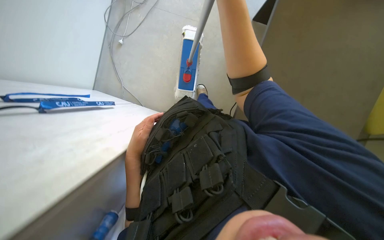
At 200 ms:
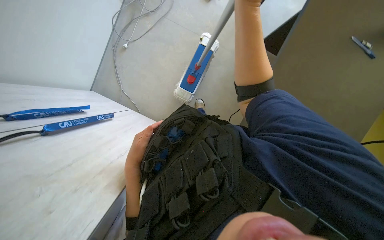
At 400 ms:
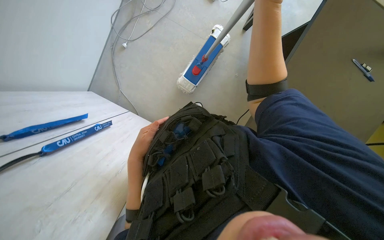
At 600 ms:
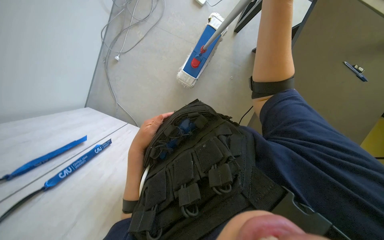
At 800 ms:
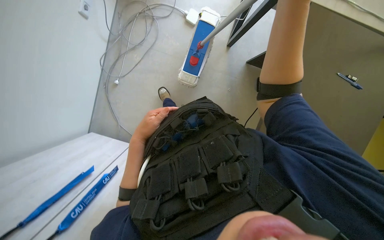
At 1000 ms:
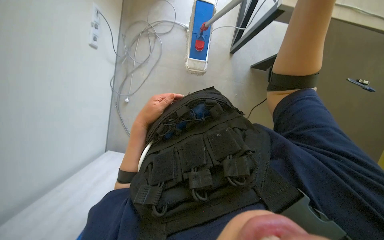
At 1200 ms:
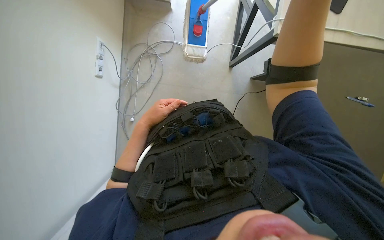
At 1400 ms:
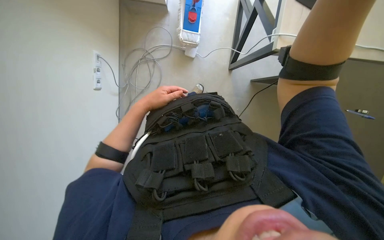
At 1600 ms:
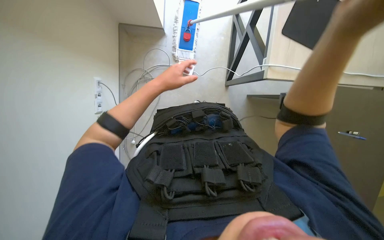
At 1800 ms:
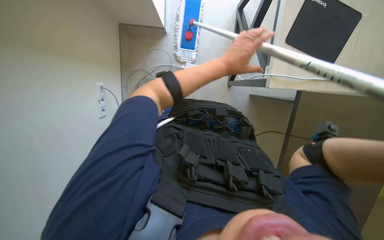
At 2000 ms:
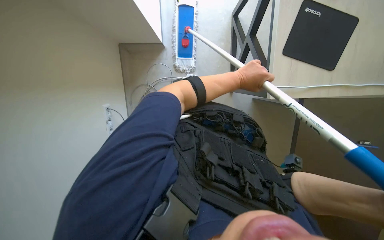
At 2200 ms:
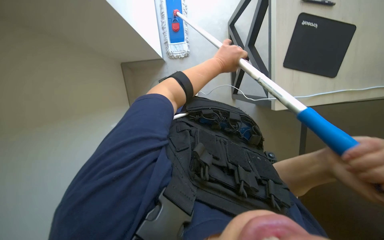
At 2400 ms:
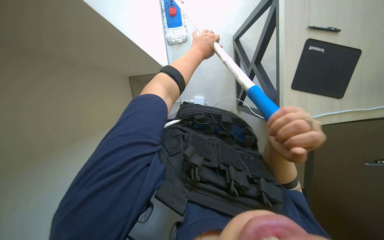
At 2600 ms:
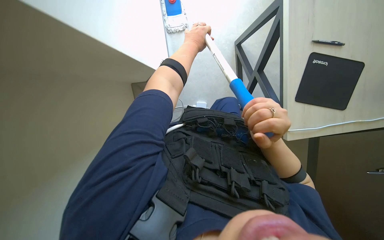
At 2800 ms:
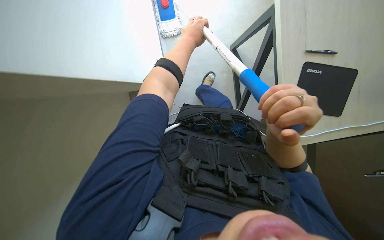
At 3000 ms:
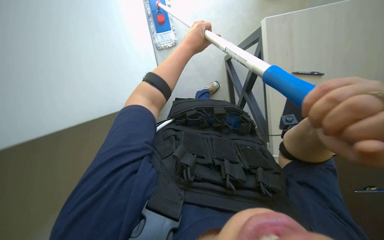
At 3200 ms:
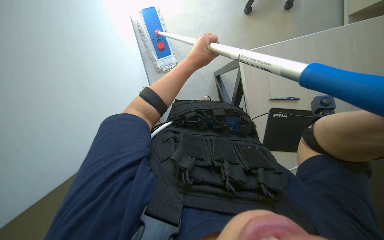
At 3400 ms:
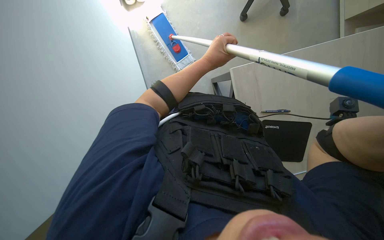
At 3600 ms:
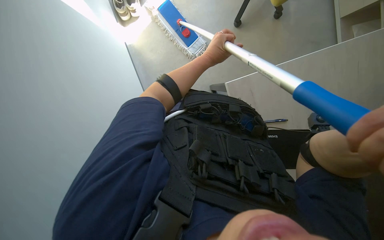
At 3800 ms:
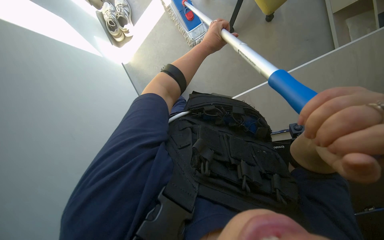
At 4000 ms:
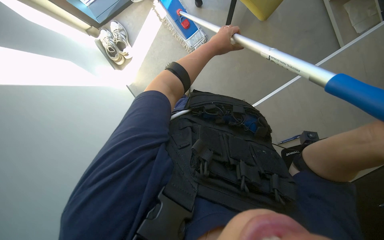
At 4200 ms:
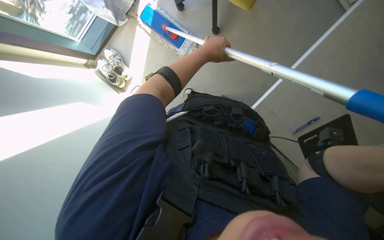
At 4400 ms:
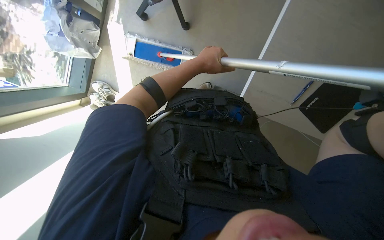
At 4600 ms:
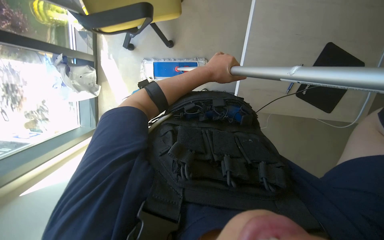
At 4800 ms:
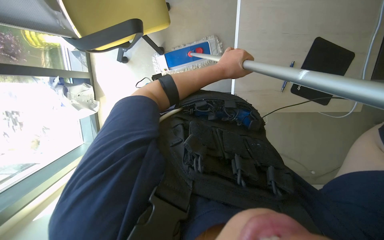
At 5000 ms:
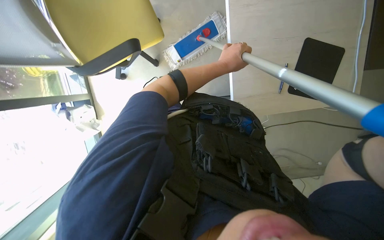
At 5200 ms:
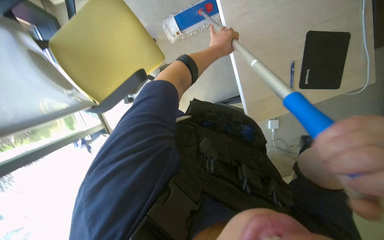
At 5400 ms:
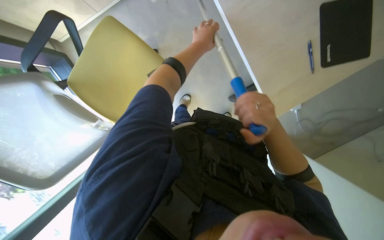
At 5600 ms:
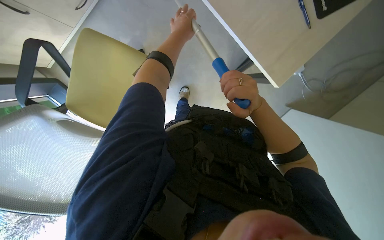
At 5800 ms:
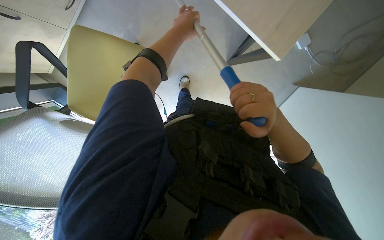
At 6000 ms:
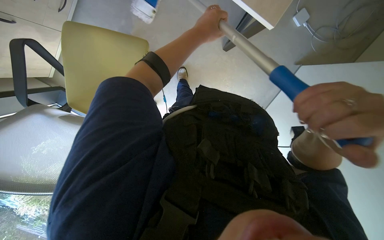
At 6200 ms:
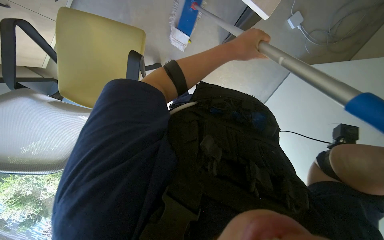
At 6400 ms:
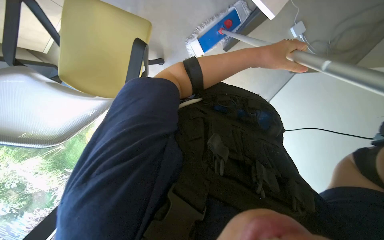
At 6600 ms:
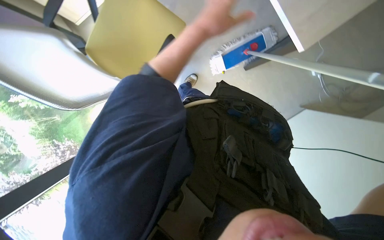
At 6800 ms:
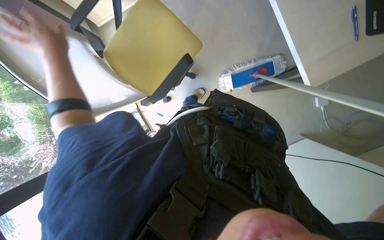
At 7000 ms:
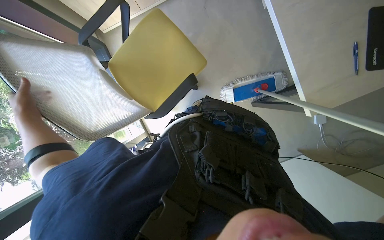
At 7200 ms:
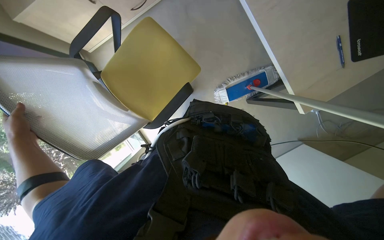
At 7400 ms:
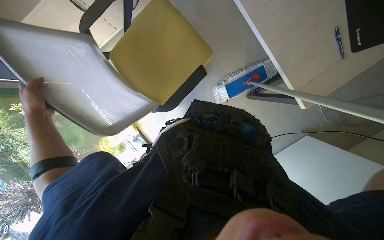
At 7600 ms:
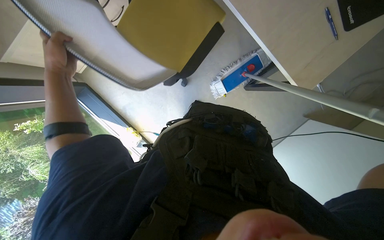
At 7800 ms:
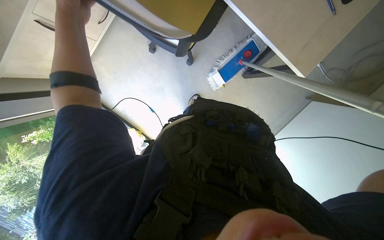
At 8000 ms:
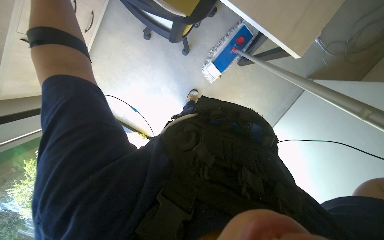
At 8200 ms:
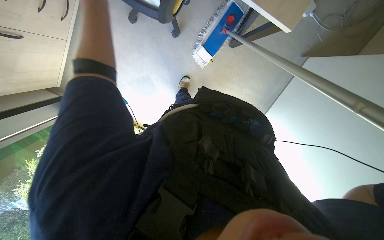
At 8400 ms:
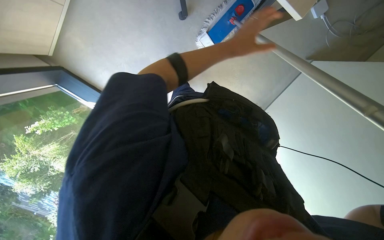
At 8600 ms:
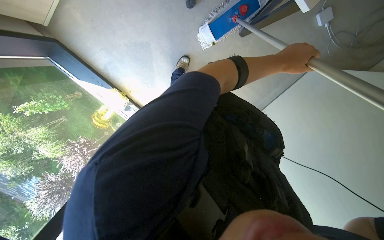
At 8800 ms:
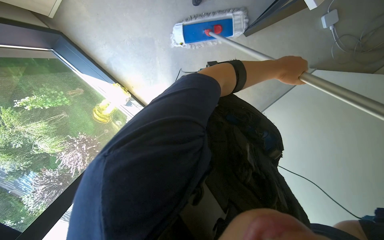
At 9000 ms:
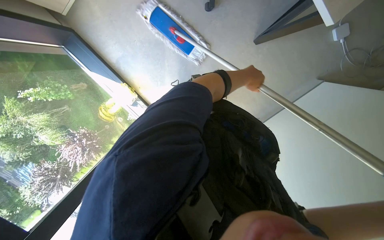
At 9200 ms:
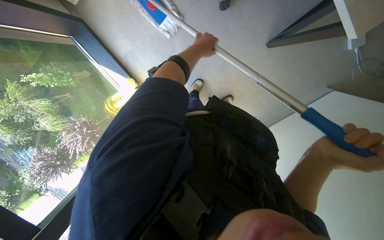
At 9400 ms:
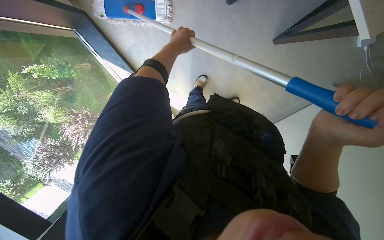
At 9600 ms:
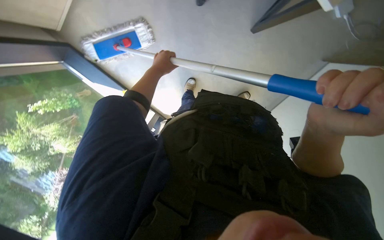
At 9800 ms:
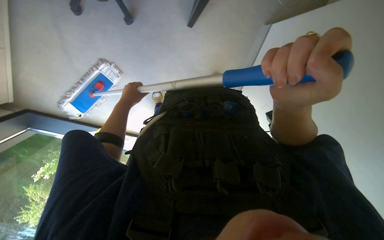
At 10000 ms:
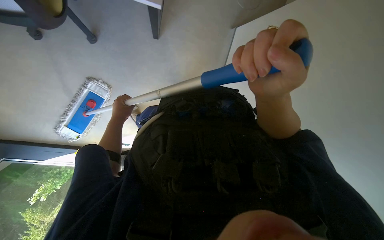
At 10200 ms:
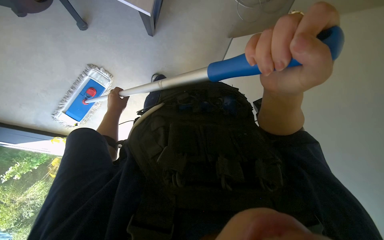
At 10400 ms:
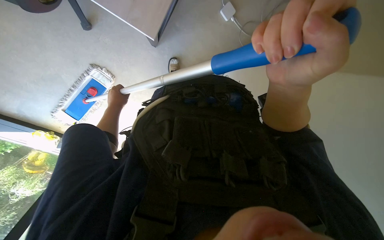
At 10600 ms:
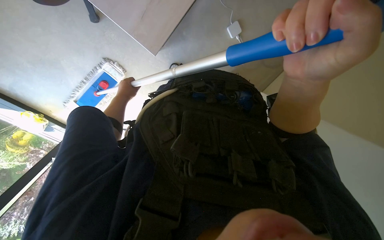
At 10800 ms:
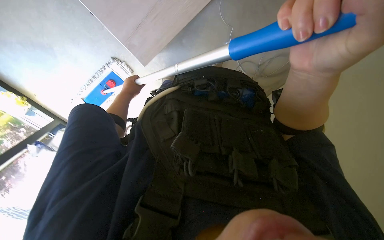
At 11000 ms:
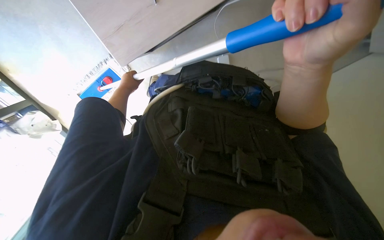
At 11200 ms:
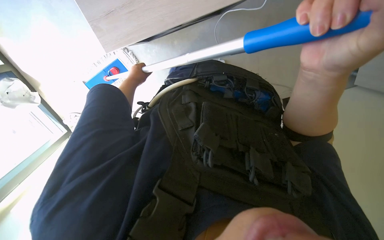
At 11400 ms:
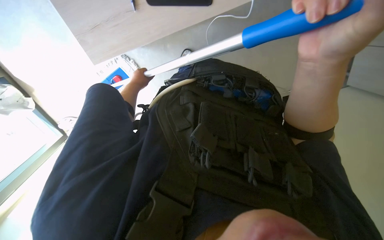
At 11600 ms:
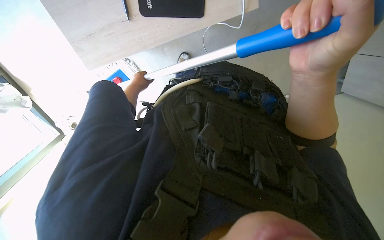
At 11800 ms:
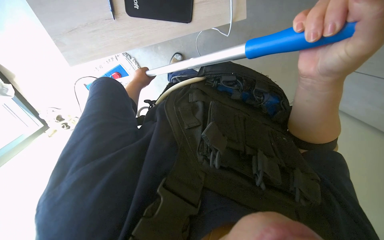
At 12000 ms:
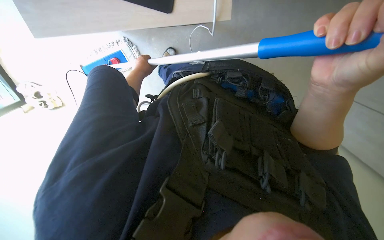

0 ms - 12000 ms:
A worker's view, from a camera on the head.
Job: mopping floor.
The whole recording: Mopping office floor. The worker mops the office floor with a long-handled mop.
0 ms - 1600 ms: The wearer looks about 15 degrees further upward. The scene rotates counterclockwise by roughly 25 degrees. The left hand goes about 60 cm up the picture.
1600 ms - 3000 ms: The left hand shifts about 15 cm to the right and up the picture.
9000 ms - 10400 ms: The scene turns approximately 40 degrees counterclockwise in the picture. The left hand heads to the left, covering approximately 40 cm.
10400 ms - 12000 ms: The hands make small movements and keep their place.

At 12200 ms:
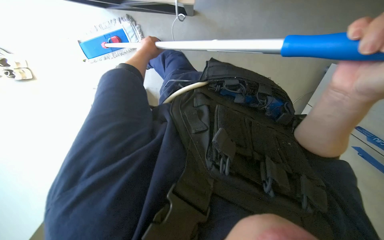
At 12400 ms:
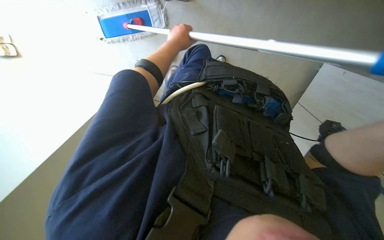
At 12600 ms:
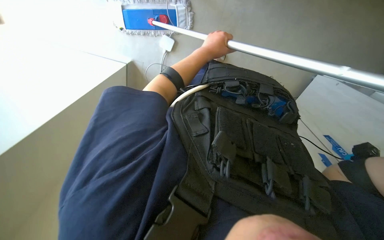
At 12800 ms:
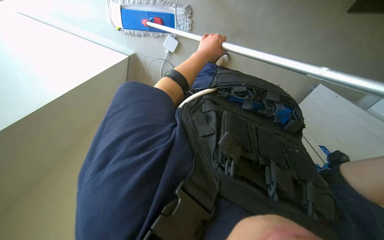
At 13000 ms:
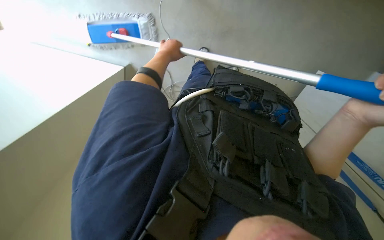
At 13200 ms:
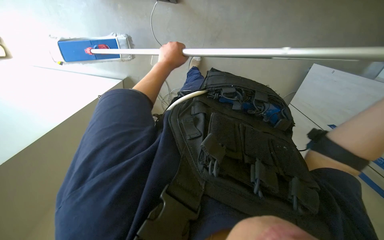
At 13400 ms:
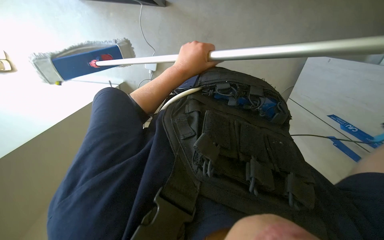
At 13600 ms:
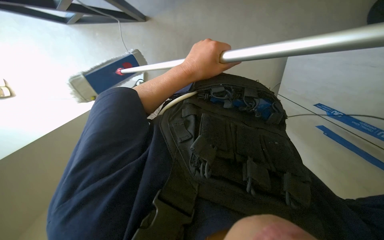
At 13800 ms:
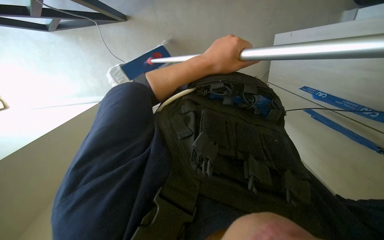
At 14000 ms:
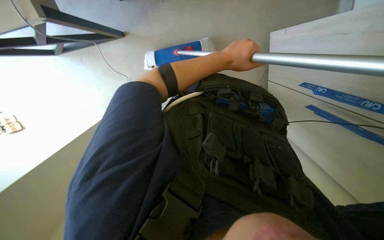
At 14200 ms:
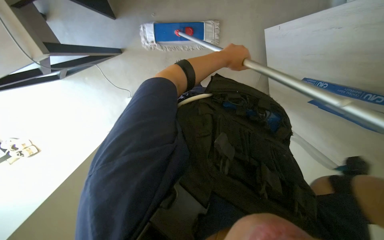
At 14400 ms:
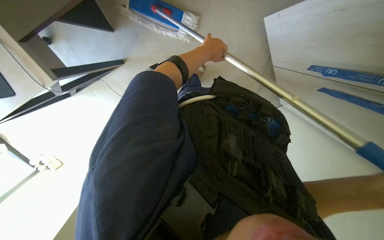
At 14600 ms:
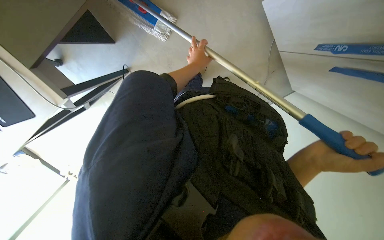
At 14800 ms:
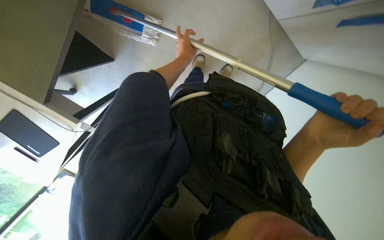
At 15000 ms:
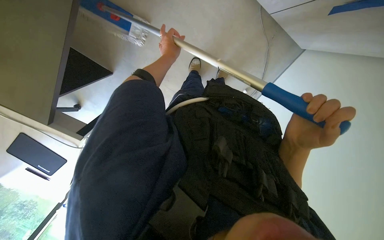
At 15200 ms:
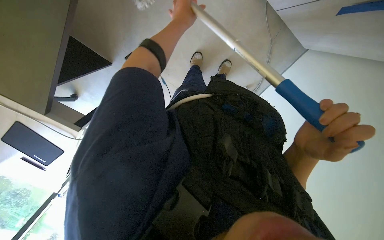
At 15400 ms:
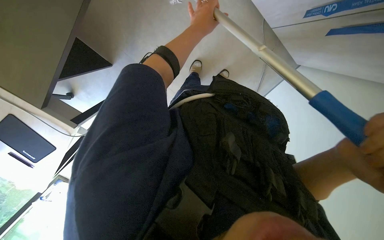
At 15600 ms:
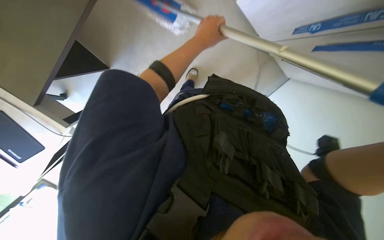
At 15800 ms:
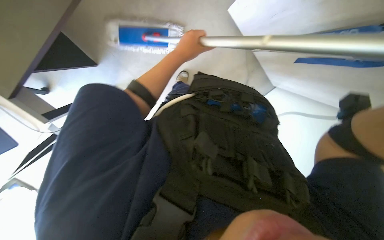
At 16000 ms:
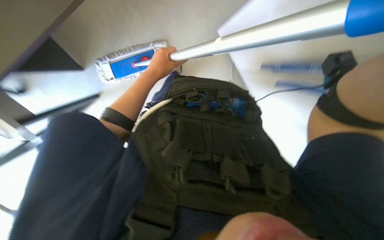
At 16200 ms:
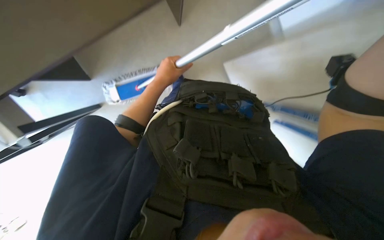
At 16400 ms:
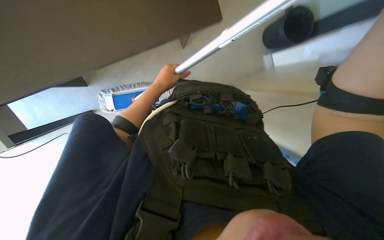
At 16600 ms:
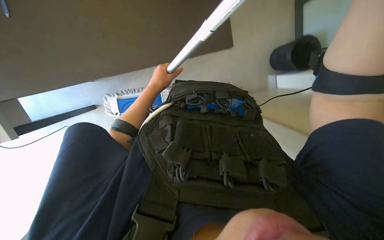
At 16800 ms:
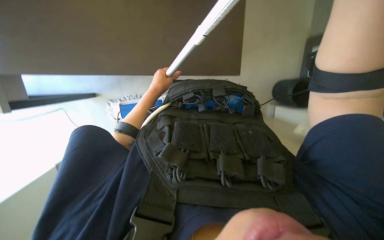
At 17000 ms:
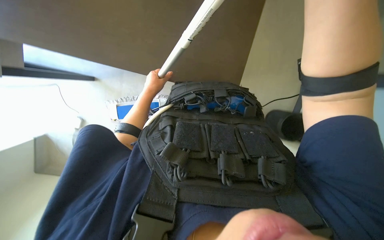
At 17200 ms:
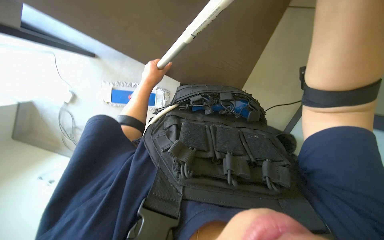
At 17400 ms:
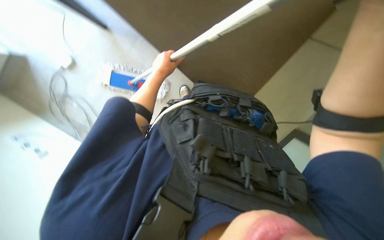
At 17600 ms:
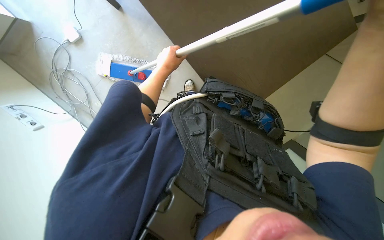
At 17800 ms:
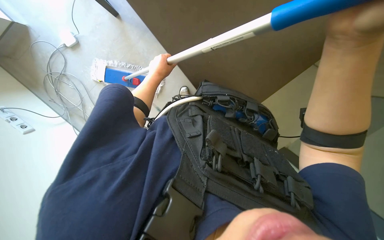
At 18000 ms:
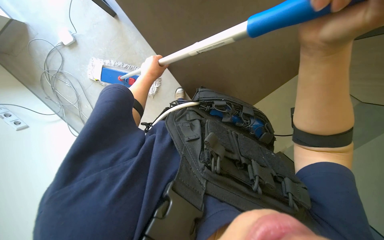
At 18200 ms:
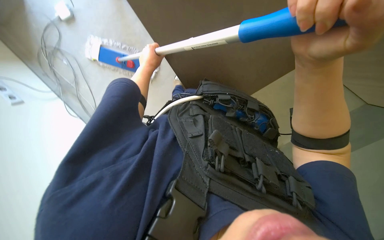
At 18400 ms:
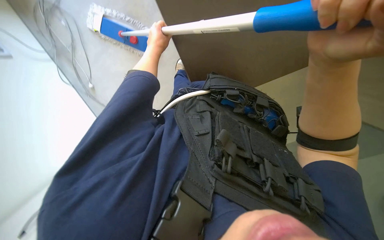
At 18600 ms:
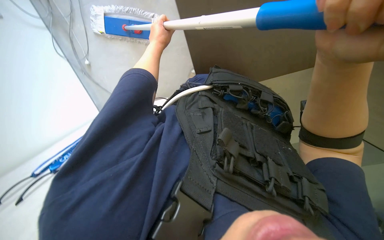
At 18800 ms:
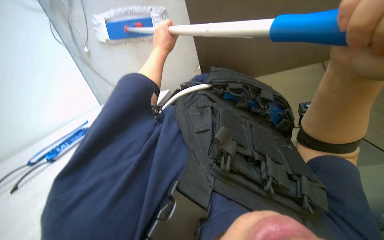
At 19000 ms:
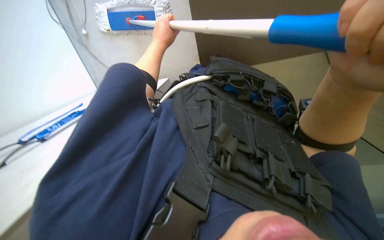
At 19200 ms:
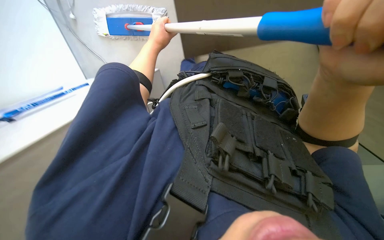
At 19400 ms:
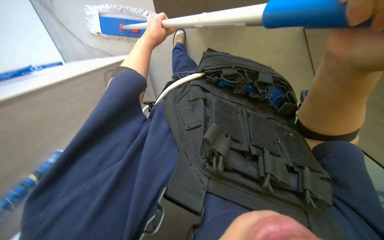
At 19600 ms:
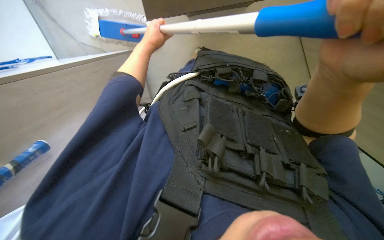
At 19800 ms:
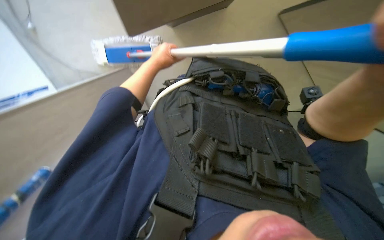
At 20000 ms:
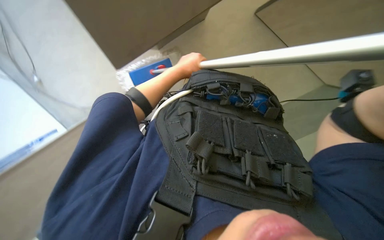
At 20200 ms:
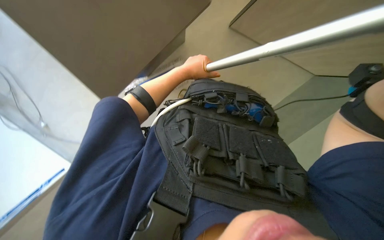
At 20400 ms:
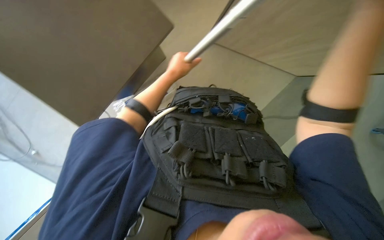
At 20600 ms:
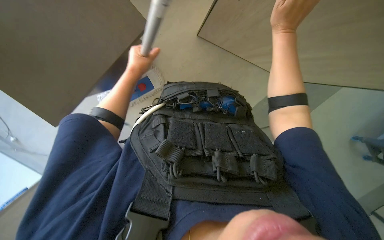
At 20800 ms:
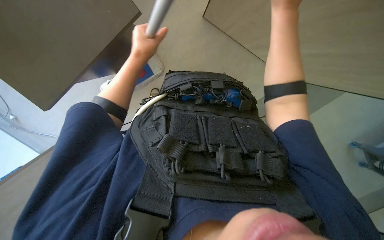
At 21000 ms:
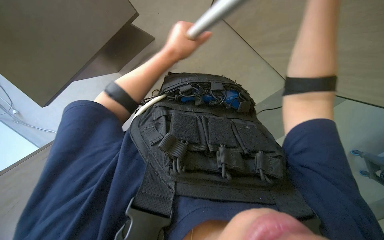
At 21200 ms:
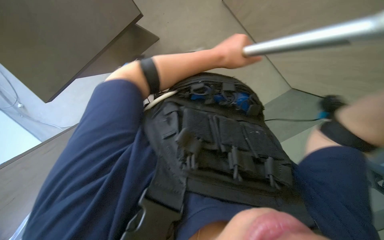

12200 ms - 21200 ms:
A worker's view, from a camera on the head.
Job: mopping floor.
The whole recording: Mopping office floor. The worker mops the office floor with a long-handled mop.
12200 ms - 13800 ms: The left hand swings left and right, some 20 cm each way, with 2 reversals.
13800 ms - 15200 ms: The camera sweeps to the left, by roughly 15 degrees. The left hand travels up the picture by roughly 15 cm.
15200 ms - 16600 ms: The camera pitches upward, by approximately 15 degrees. The left hand goes approximately 20 cm down the picture and to the left.
18200 ms - 19800 ms: The wearer looks some 15 degrees further downward.
19800 ms - 21200 ms: The view tips upward by roughly 10 degrees. The left hand travels to the right and nearer to the camera by some 25 cm.
